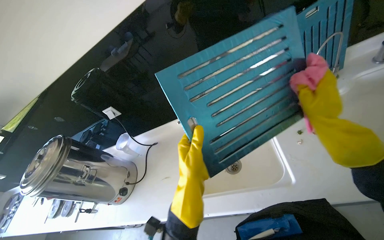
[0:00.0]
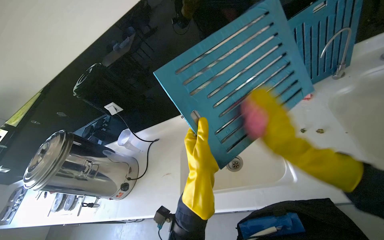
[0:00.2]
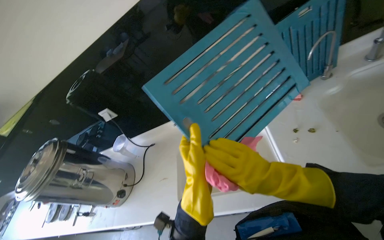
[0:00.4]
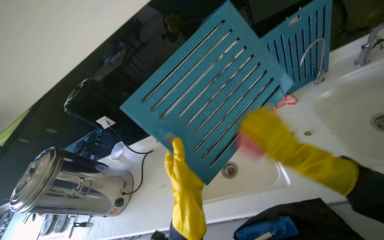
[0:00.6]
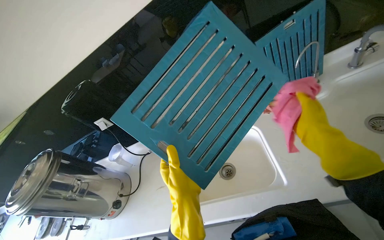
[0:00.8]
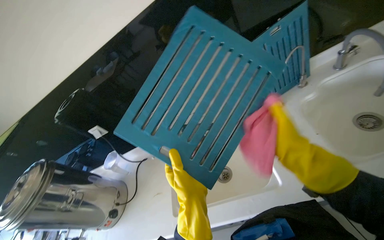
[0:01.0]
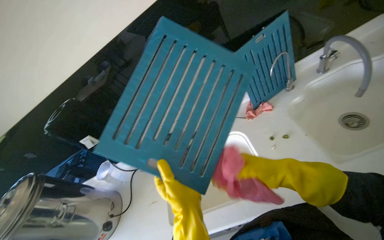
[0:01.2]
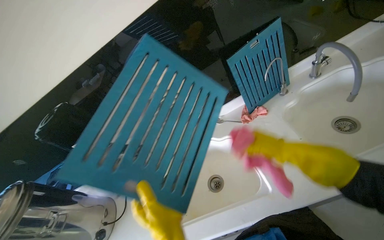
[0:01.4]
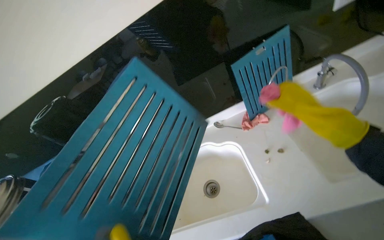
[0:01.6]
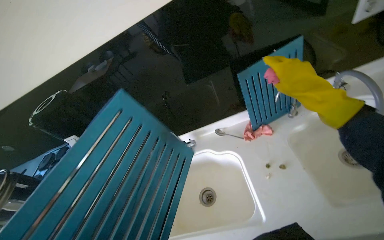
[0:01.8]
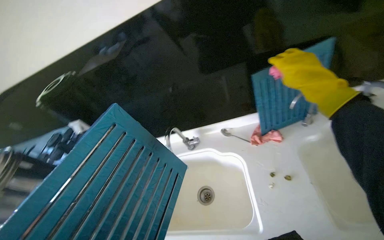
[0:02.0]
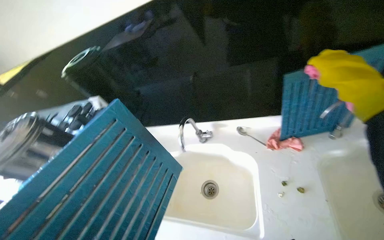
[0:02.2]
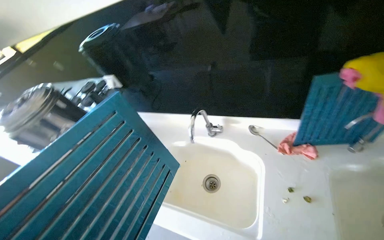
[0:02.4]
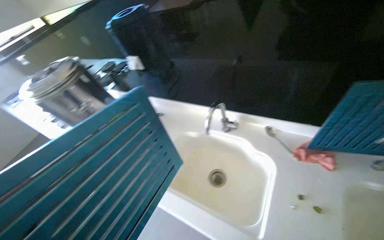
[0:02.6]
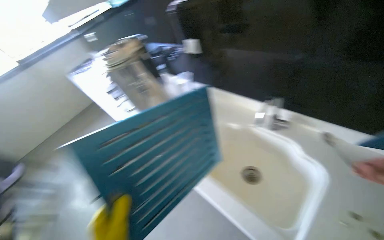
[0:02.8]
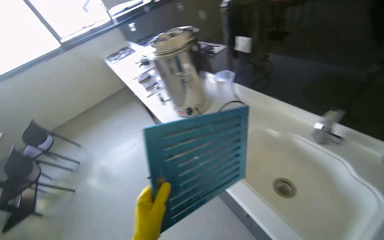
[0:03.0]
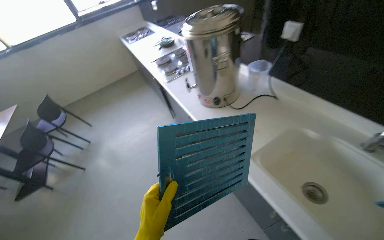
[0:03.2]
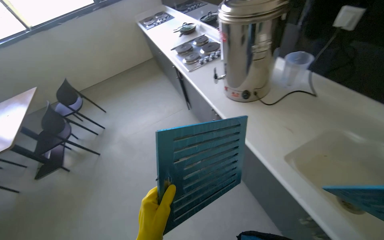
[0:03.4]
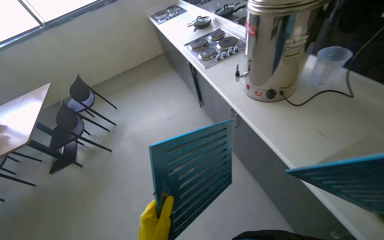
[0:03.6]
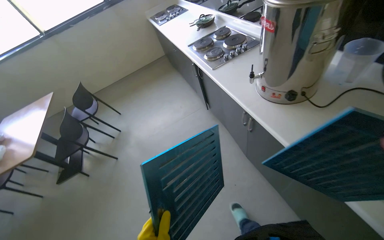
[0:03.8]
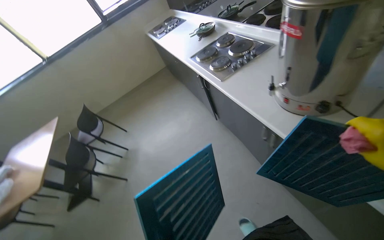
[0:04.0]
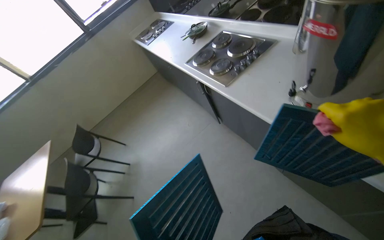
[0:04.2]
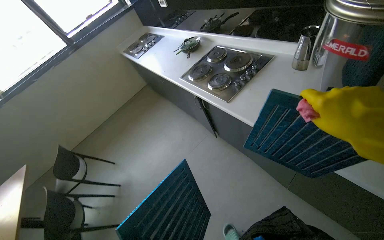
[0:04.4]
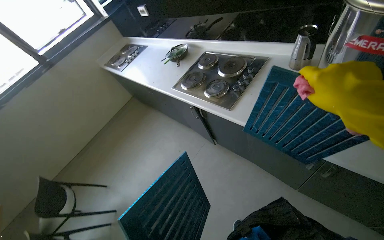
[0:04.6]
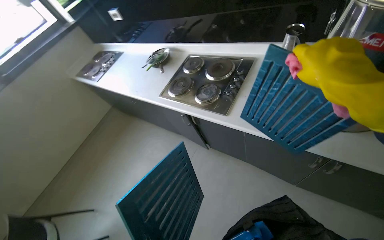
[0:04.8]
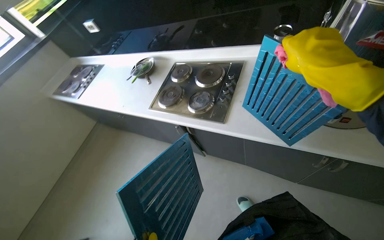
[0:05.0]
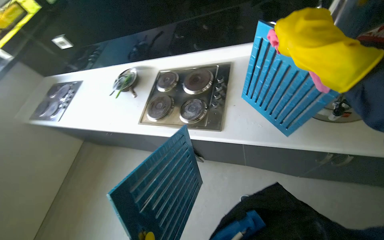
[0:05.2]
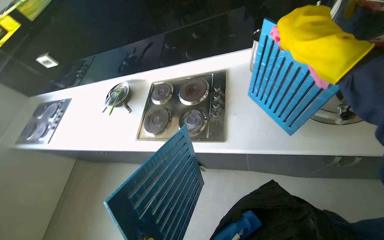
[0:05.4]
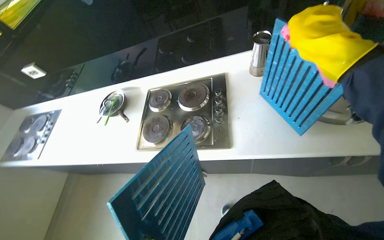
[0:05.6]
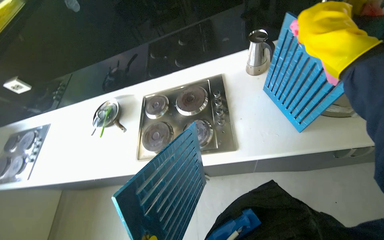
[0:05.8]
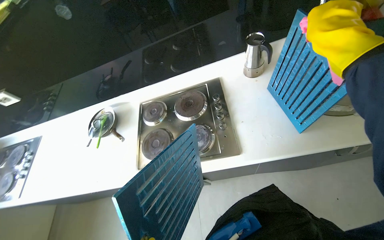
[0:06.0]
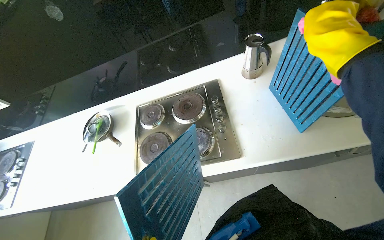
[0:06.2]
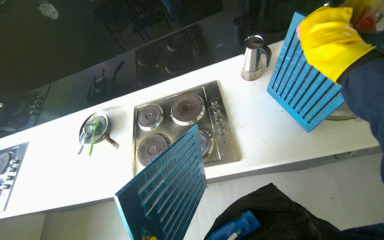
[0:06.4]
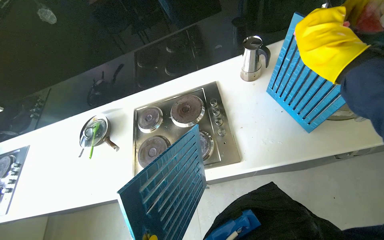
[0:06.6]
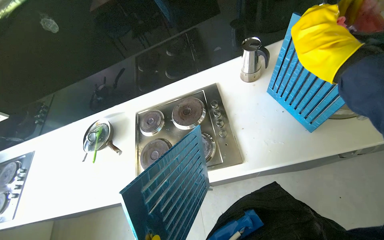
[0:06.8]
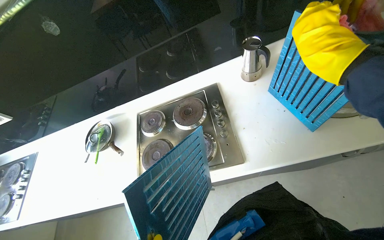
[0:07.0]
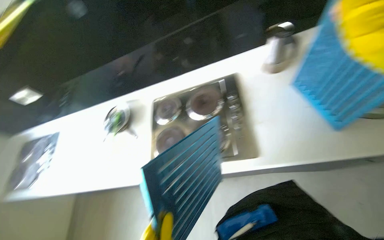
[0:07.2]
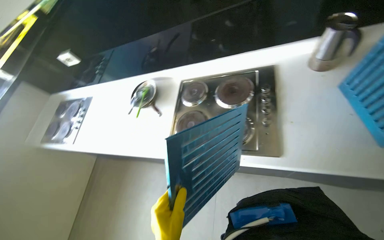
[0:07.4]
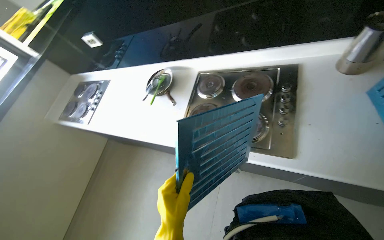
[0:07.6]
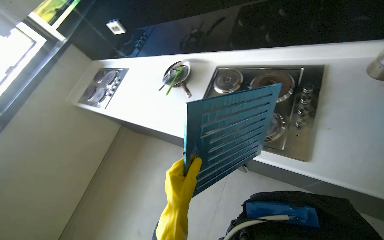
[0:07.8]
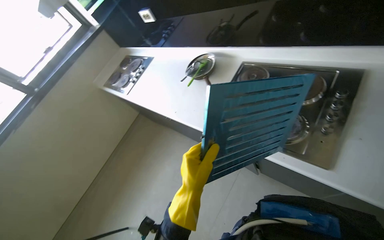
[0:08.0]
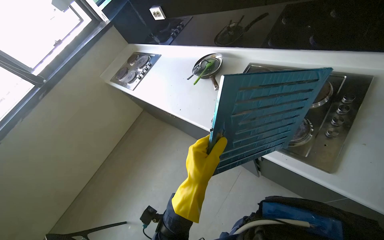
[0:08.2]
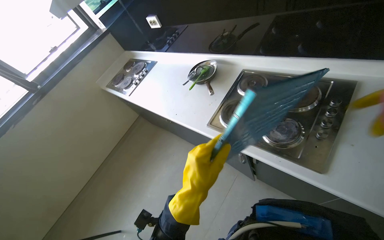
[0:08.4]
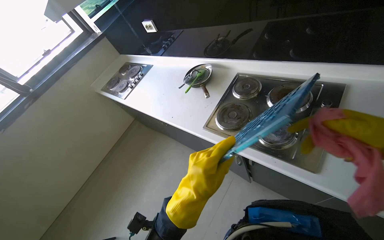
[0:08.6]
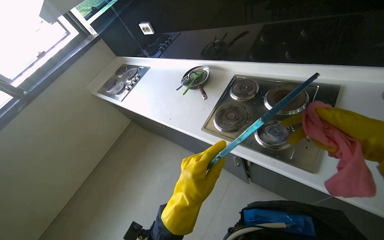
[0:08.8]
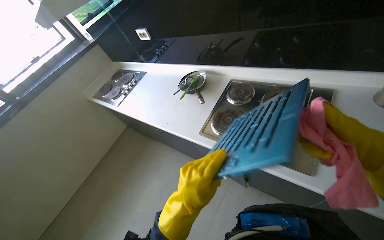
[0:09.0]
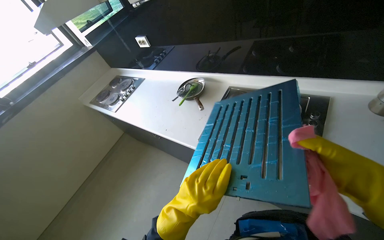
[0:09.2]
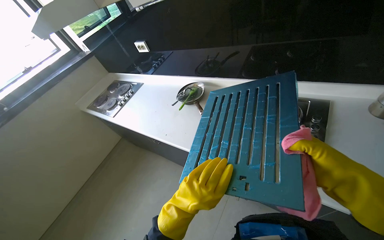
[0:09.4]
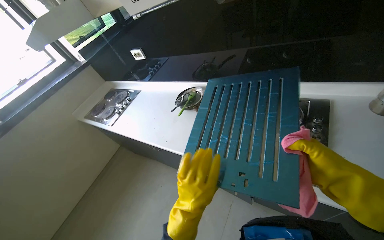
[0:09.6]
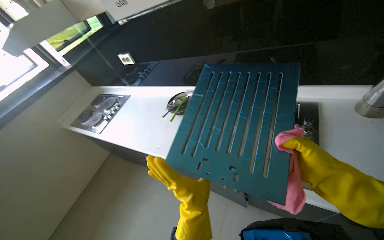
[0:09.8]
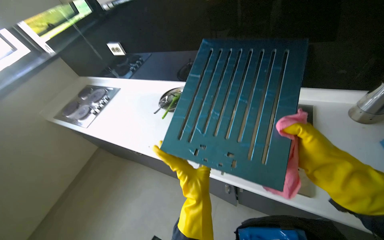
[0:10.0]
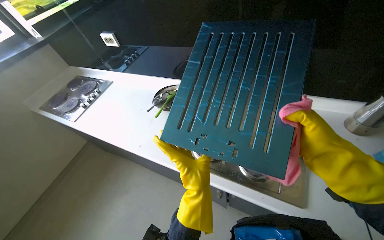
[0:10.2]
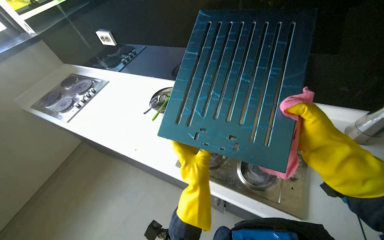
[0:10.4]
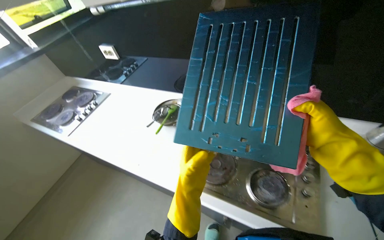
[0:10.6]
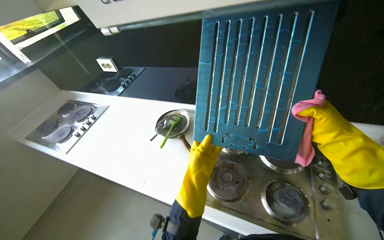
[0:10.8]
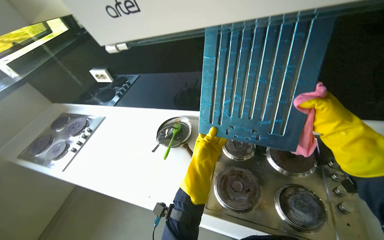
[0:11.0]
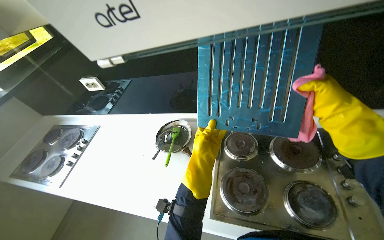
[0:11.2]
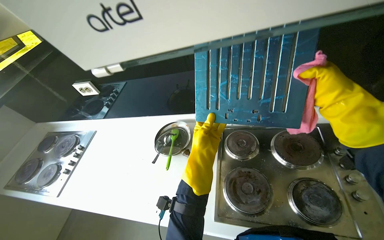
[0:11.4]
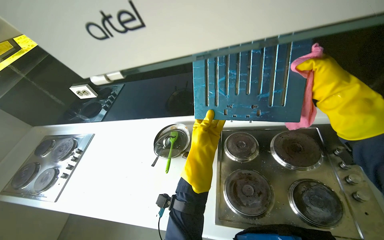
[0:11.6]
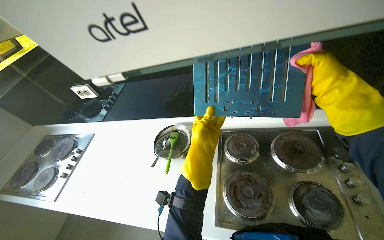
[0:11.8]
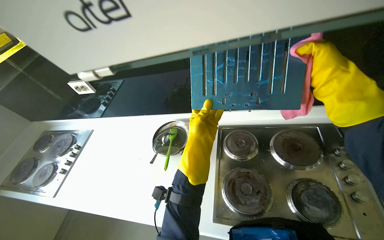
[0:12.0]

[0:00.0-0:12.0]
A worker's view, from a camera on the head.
Job: cleaning kitchen.
The whole recording: Cleaning range hood filters and grates. The worker cleans the metal filters and plastic grates of the range hood with a pink cloth.
0:00.0 to 0:01.6: The right hand goes up and down the picture, roughly 15 cm each way, reversing 3 times.
0:01.6 to 0:03.0: The wearer looks approximately 65 degrees further to the left. The camera pitches downward, by approximately 20 degrees.
0:03.0 to 0:04.4: The camera travels approximately 90 cm.
0:04.4 to 0:06.0: The camera travels roughly 60 cm. The head turns to the right by some 55 degrees.
0:06.0 to 0:07.6: The head rotates approximately 25 degrees to the left.
0:09.0 to 0:10.4: The left hand travels farther from the camera by approximately 20 cm.
0:10.4 to 0:12.0: The left hand is displaced up the picture by roughly 20 cm.

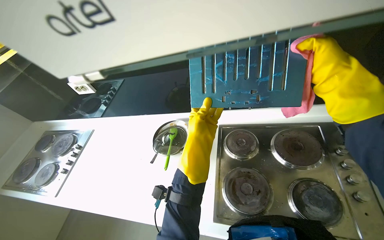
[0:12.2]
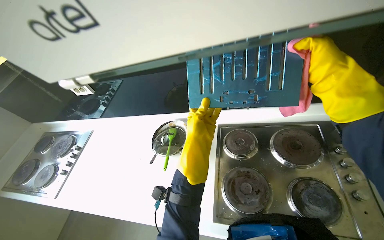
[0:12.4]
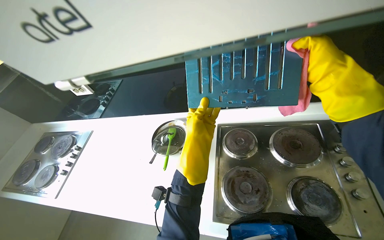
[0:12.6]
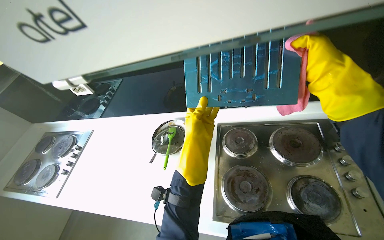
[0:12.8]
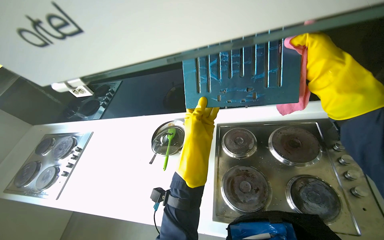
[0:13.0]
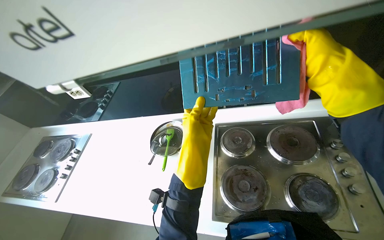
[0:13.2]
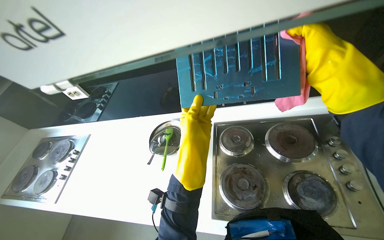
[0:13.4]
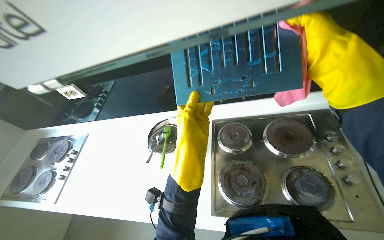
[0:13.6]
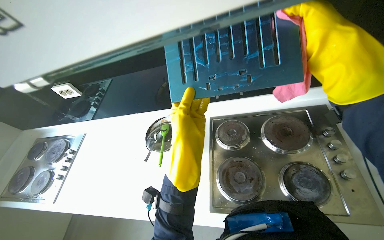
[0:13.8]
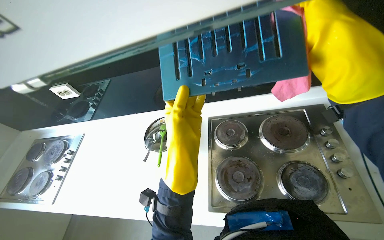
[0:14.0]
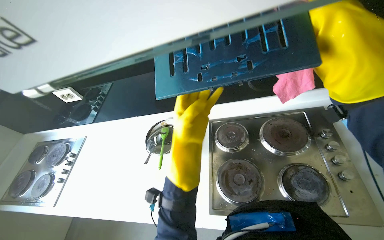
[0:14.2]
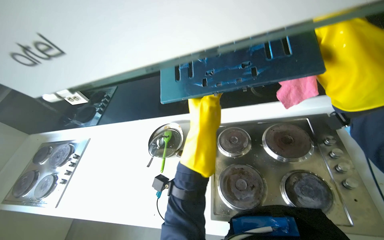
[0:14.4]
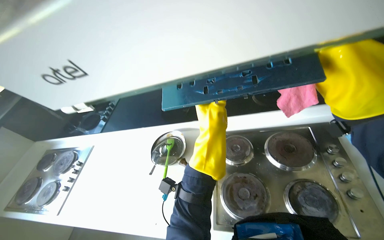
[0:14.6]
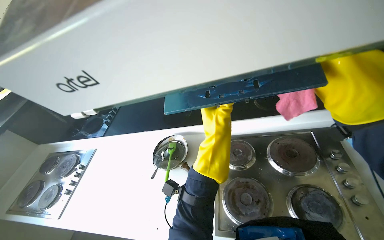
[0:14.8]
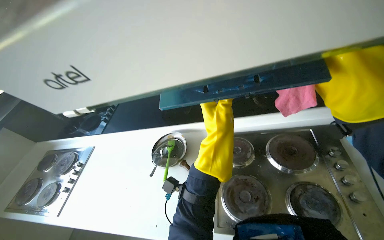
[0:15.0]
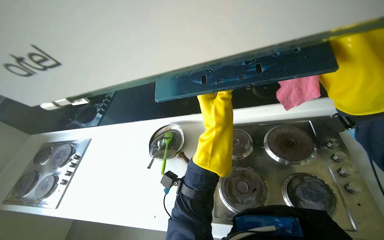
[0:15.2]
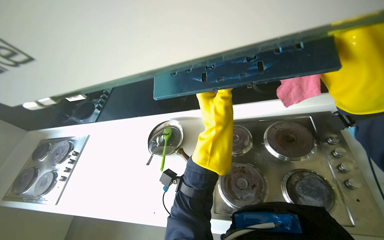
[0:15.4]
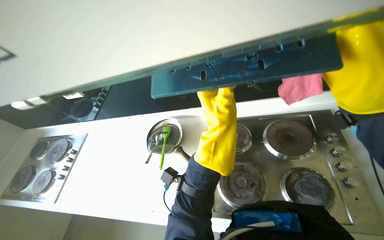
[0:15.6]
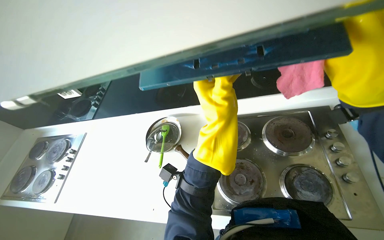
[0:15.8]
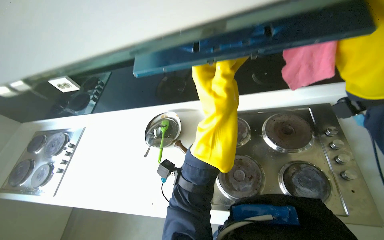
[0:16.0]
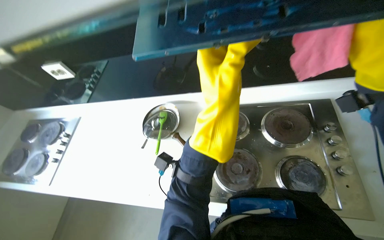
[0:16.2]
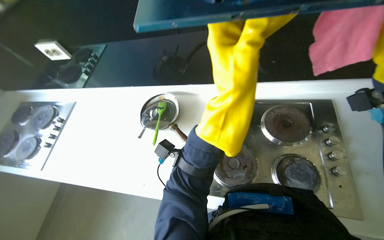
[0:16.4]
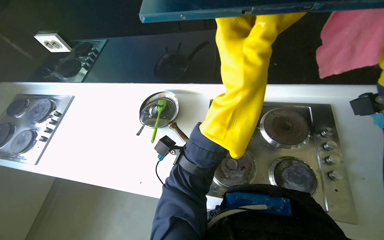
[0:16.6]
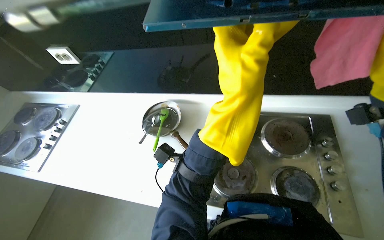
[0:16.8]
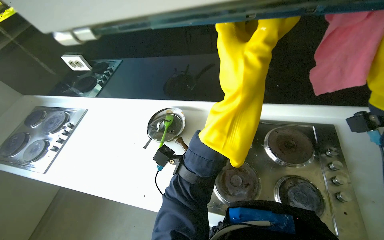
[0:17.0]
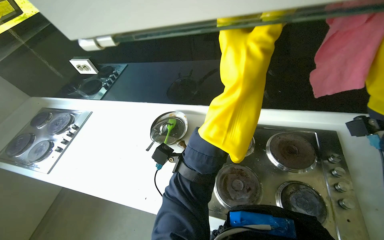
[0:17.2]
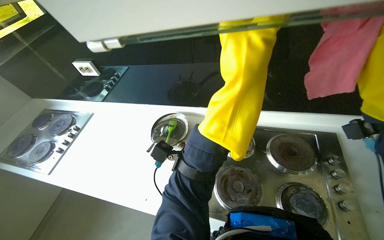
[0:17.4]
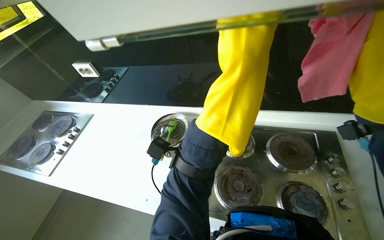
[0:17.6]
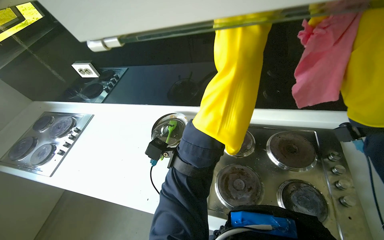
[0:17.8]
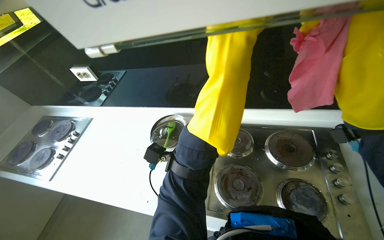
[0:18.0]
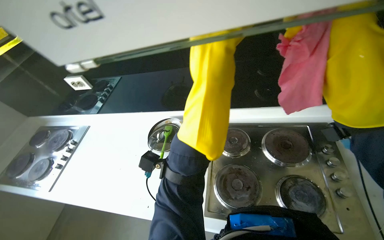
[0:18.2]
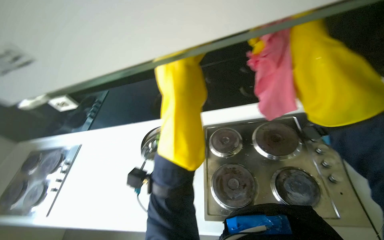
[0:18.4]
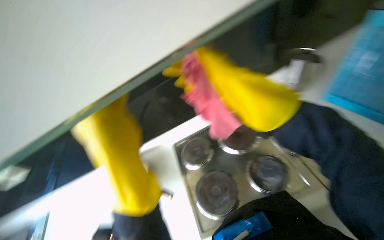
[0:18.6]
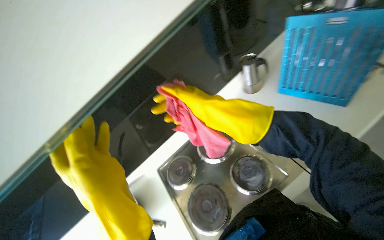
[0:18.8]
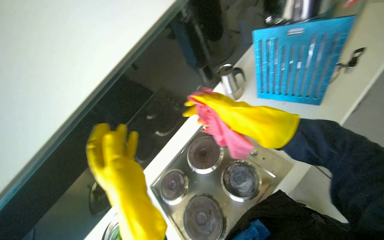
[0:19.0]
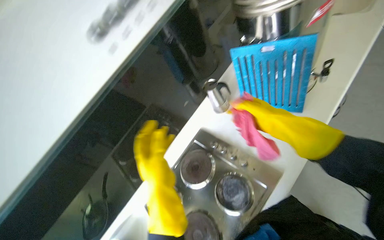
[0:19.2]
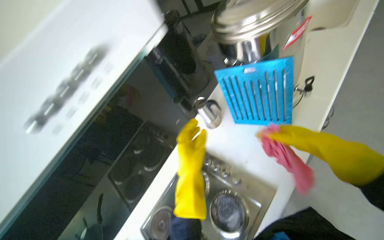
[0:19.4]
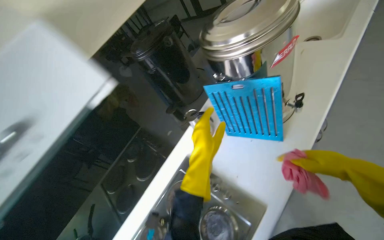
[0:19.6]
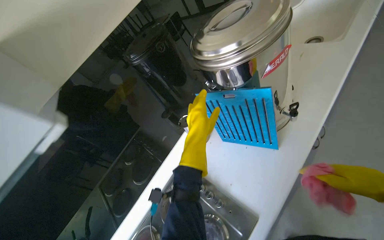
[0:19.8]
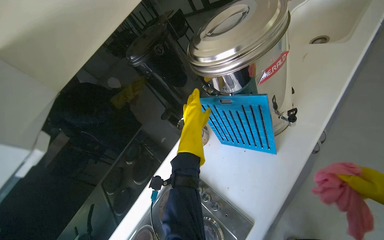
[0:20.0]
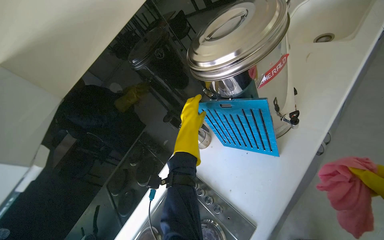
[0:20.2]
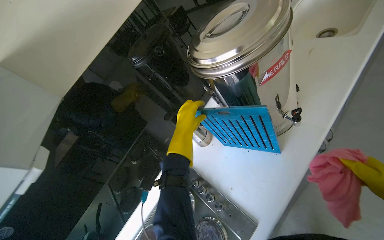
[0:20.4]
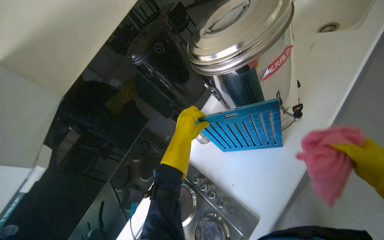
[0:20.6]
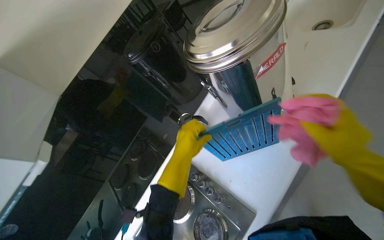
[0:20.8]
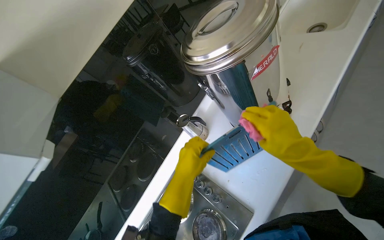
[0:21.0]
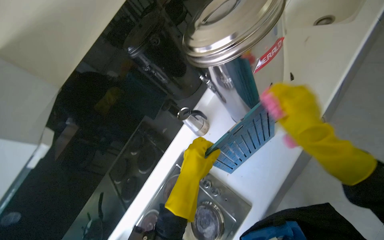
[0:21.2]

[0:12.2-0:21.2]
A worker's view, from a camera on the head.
Job: cleaning kitchen.
The whole recording: Cleaning range hood filters and grates. The worker cleans the metal filters and plastic grates of the range hood with a pink cloth.
0:12.2 to 0:13.8: The hands make small movements and keep their place.
0:15.2 to 0:16.6: The left hand is displaced nearer to the camera by roughly 10 cm.
0:16.6 to 0:18.2: The left hand moves up the picture, about 10 cm.
0:18.2 to 0:19.8: The head travels about 40 cm. The wearer's head swings about 55 degrees to the right. The wearer looks about 20 degrees further upward.
0:19.8 to 0:21.2: The left hand moves down the picture, approximately 10 cm.
